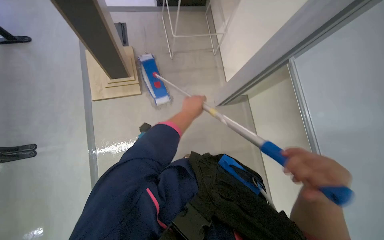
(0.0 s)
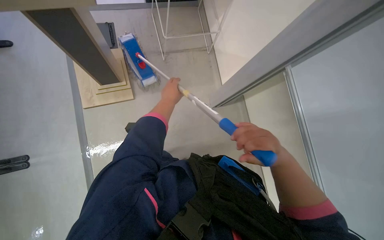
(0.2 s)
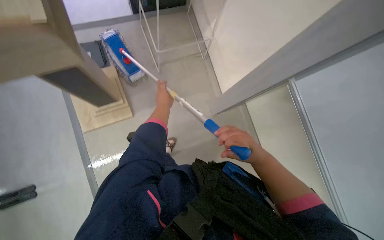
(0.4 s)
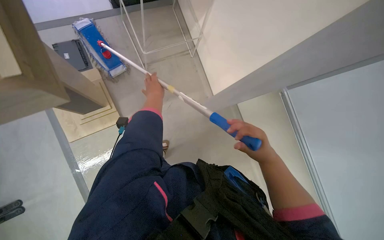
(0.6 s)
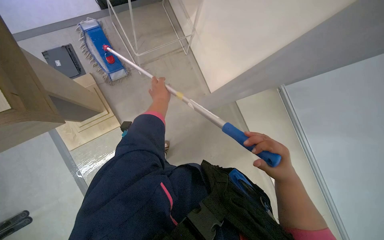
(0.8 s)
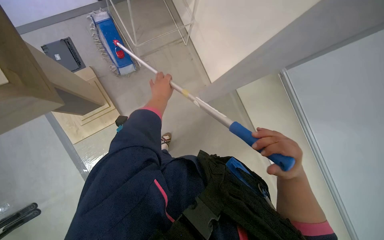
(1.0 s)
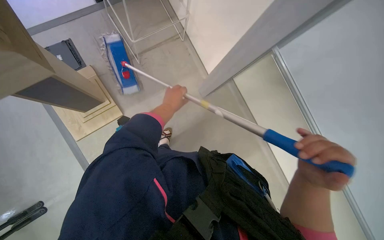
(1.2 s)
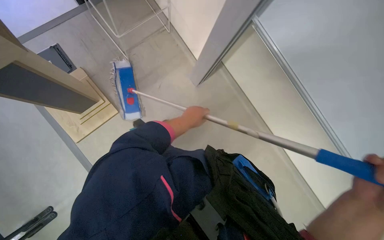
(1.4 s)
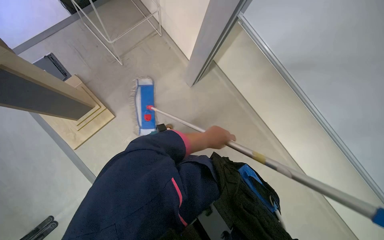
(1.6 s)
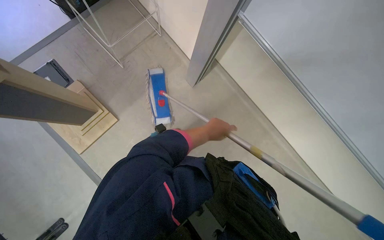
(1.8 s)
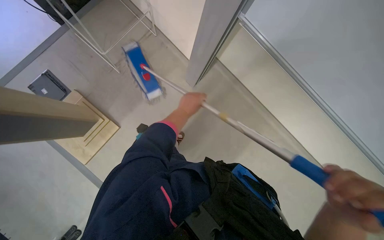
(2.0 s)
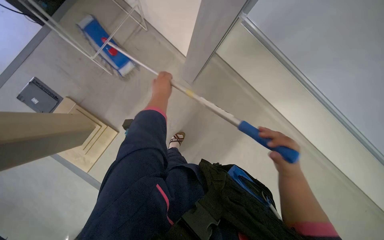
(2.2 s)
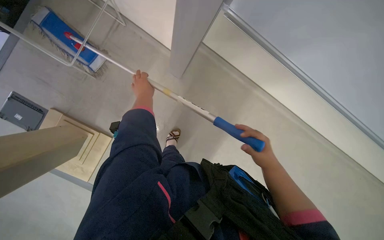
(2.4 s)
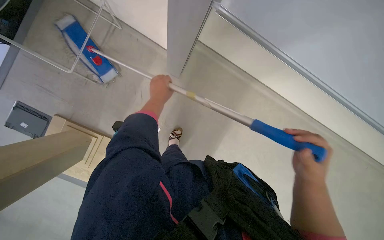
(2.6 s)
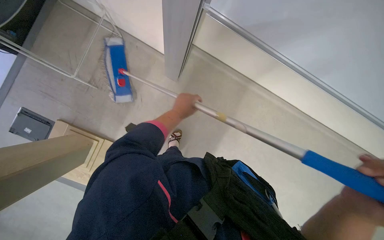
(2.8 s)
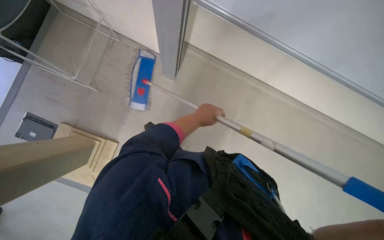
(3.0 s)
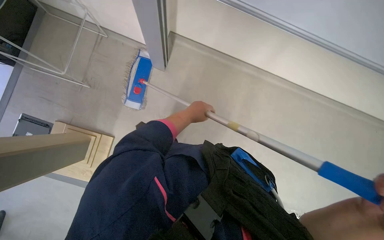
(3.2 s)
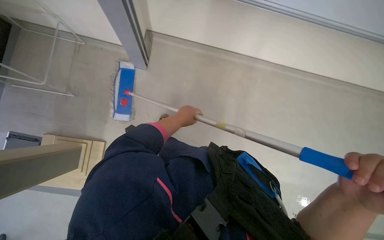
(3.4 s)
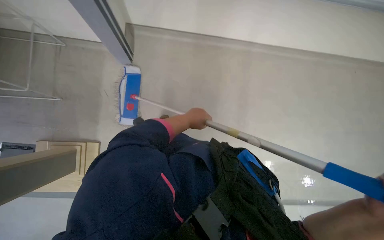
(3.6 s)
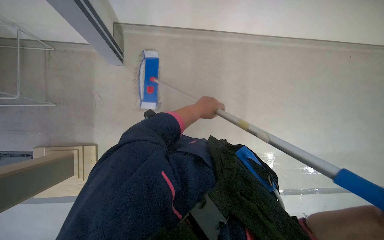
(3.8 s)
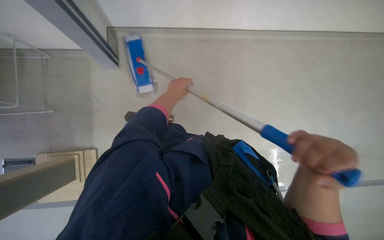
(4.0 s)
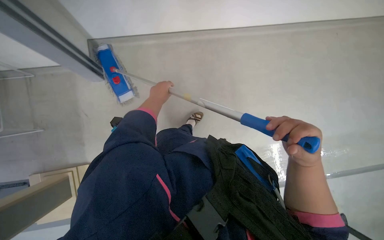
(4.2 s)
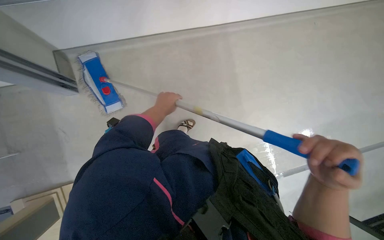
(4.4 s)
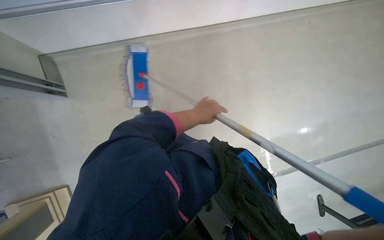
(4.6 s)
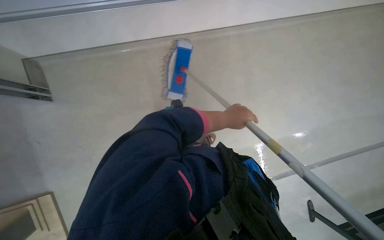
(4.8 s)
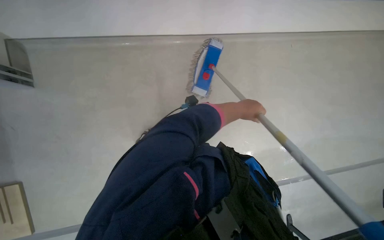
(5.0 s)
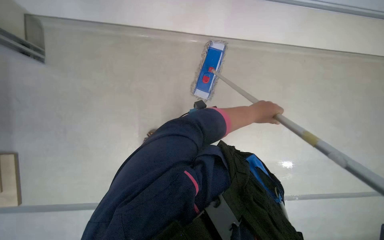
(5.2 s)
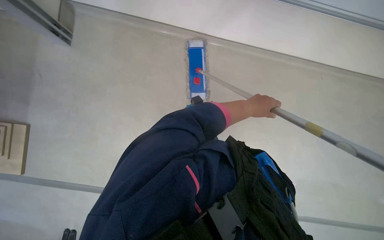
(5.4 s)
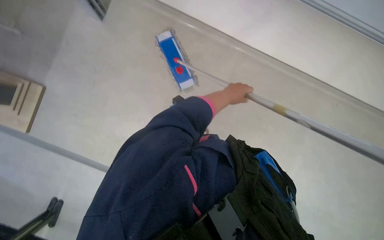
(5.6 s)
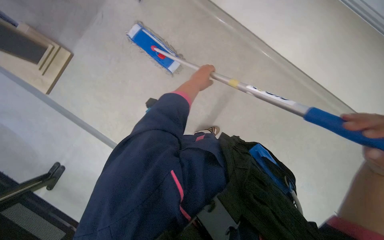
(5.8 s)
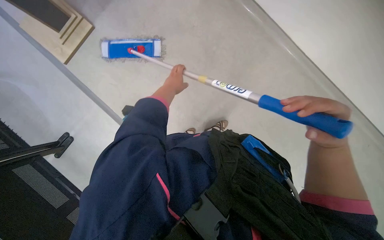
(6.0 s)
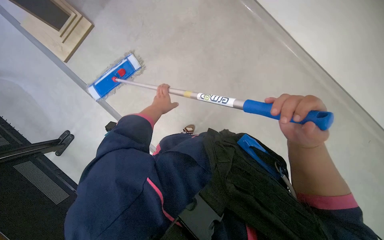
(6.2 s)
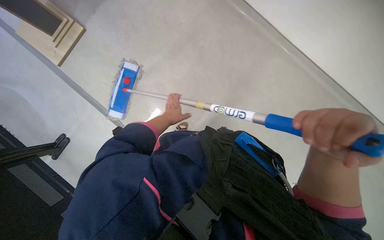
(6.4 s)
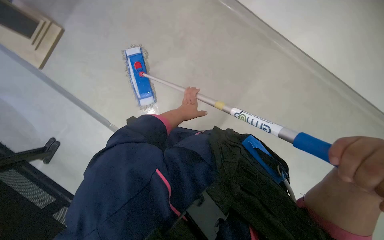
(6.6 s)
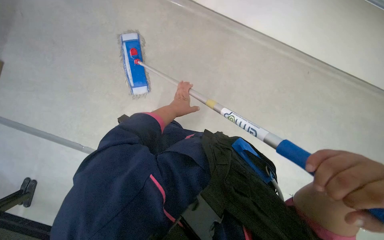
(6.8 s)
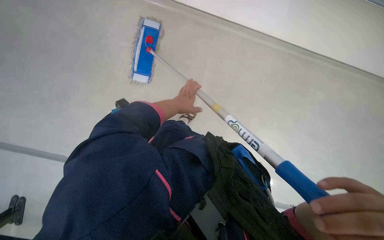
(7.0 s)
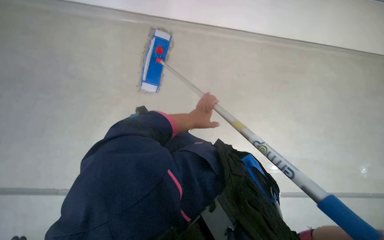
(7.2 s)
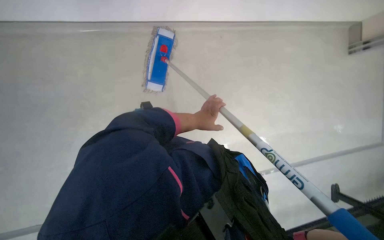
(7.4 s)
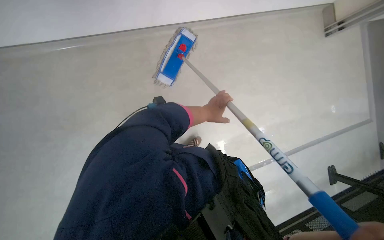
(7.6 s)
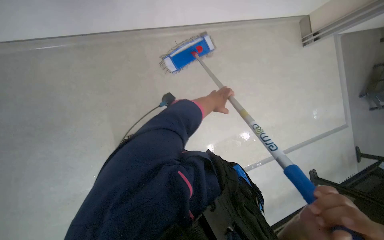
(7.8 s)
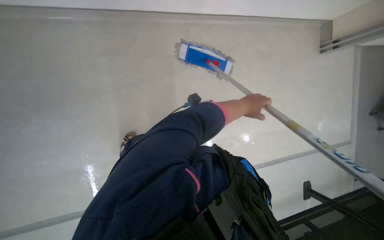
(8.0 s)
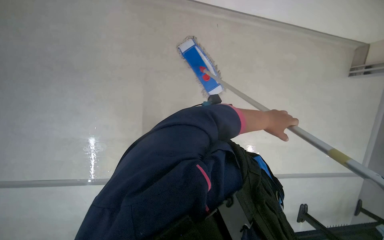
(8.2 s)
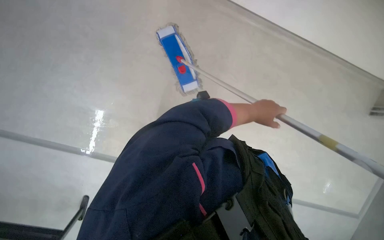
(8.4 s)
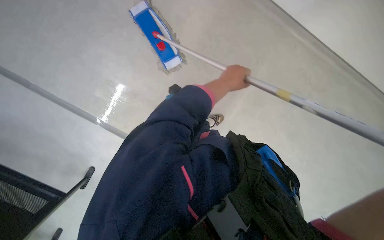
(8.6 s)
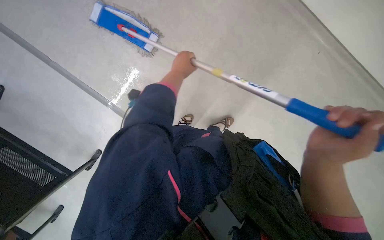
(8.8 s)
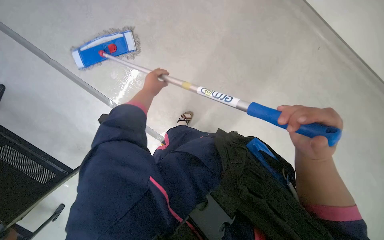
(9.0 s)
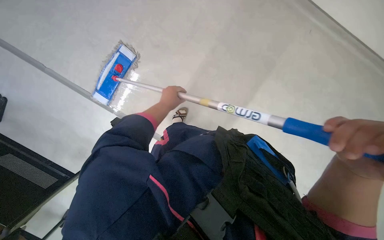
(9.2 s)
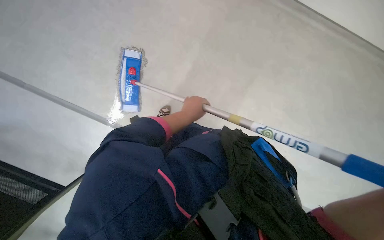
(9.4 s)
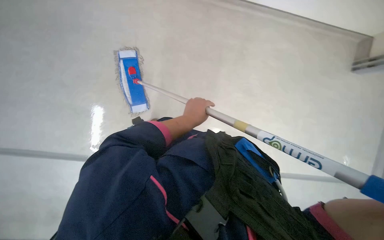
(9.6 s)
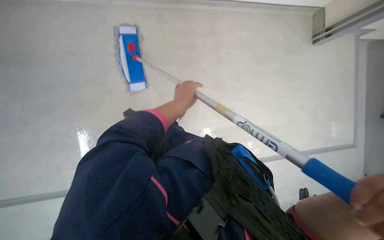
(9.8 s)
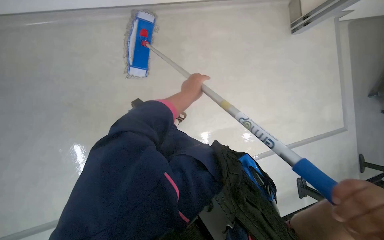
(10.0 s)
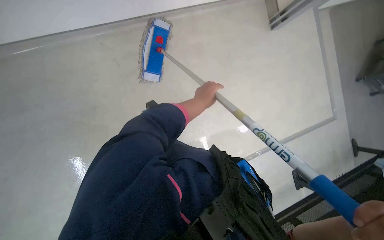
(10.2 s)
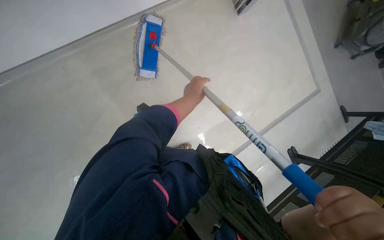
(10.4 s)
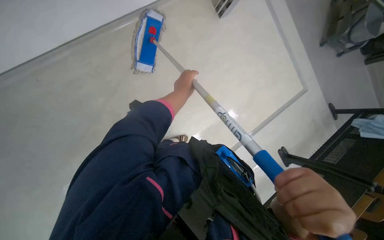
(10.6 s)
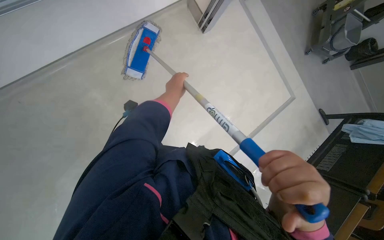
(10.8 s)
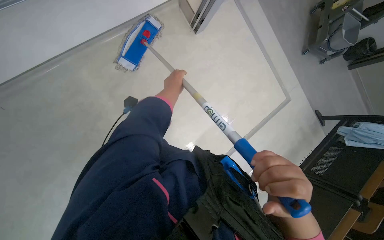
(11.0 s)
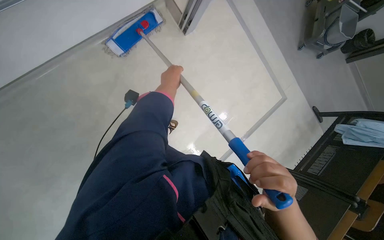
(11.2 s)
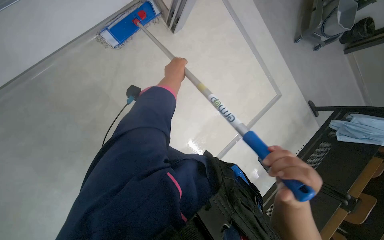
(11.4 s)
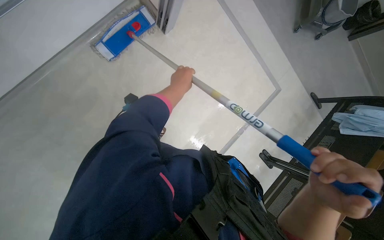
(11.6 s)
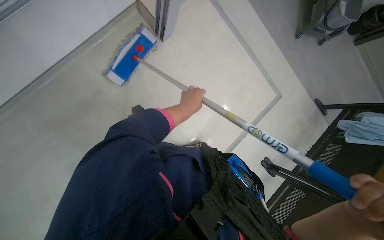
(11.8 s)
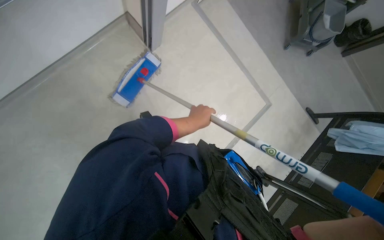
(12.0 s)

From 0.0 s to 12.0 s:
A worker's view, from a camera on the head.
Job: mopping floor.
The whole recording: Mopping lecture hall floor. The worker mops the lecture hall floor, periodically wringing and adjusting the mop.
From 0.0 s to 1.6 s: The left hand reaches about 10 cm to the left, then returns.
From 1.6 s to 3.0 s: The camera is carried about 50 cm. The view tips downward by about 20 degrees.
From 3.0 s to 4.4 s: The scene rotates counterclockwise by some 30 degrees.
From 4.4 s to 6.0 s: The left hand travels up the picture by some 10 cm, and travels to the right and back again, roughly 25 cm each way.
From 7.6 s to 9.0 s: The camera pitches downward, by some 15 degrees.
From 9.0 s to 10.4 s: The left hand heads to the right, covering roughly 15 cm.

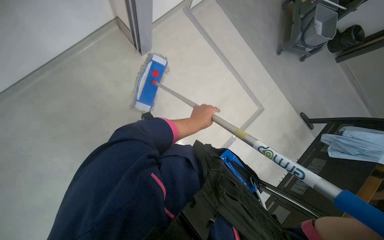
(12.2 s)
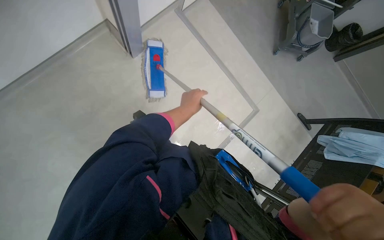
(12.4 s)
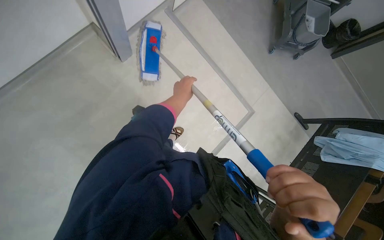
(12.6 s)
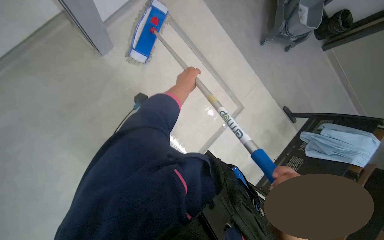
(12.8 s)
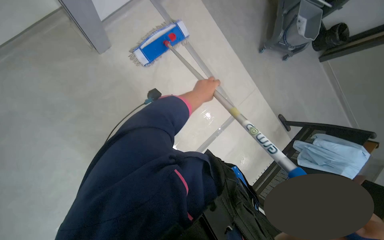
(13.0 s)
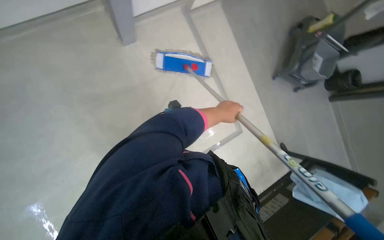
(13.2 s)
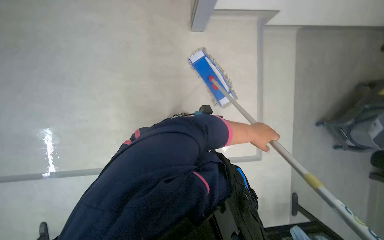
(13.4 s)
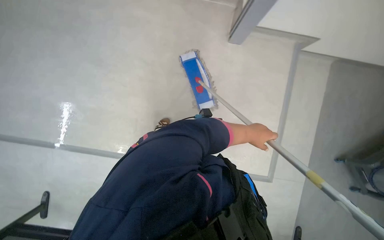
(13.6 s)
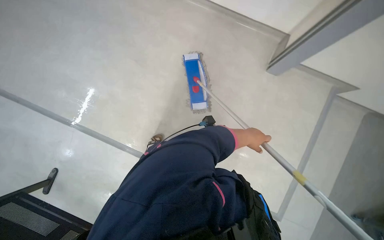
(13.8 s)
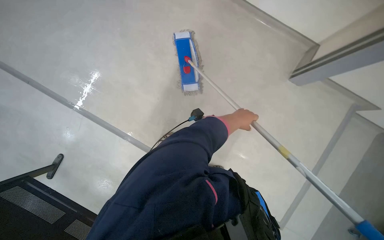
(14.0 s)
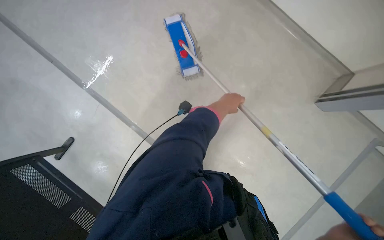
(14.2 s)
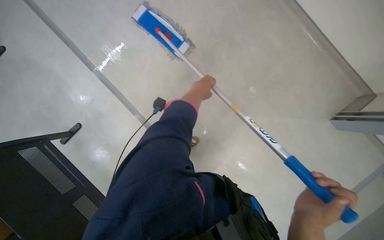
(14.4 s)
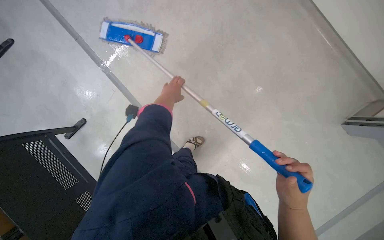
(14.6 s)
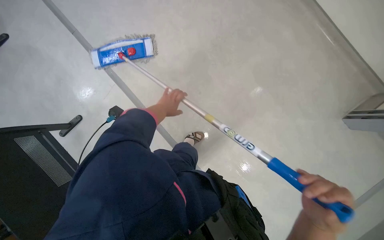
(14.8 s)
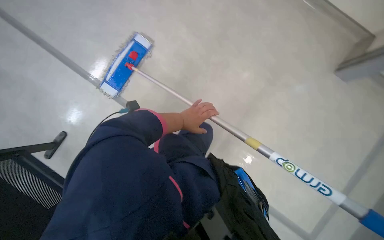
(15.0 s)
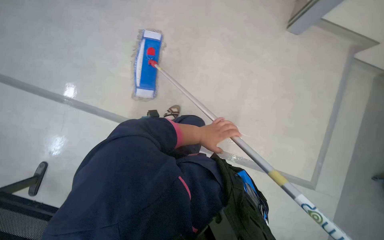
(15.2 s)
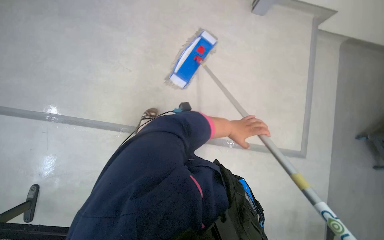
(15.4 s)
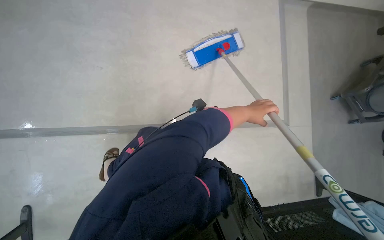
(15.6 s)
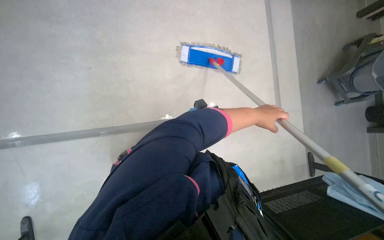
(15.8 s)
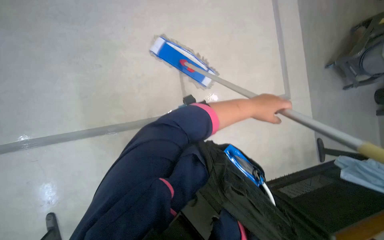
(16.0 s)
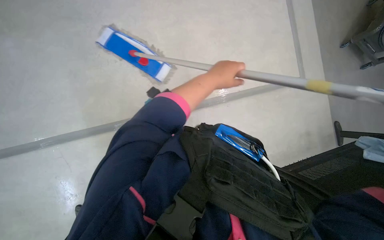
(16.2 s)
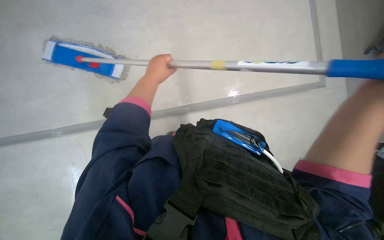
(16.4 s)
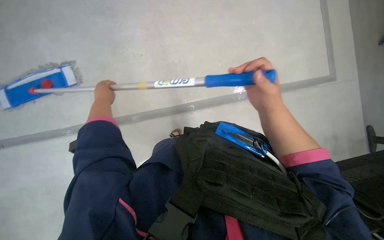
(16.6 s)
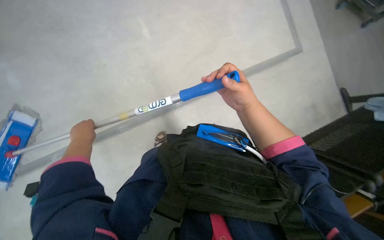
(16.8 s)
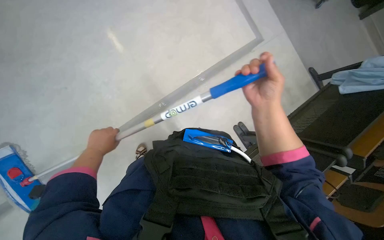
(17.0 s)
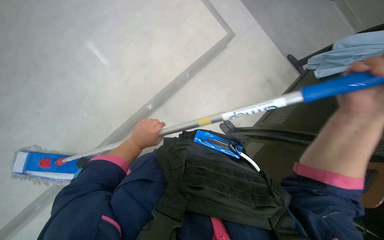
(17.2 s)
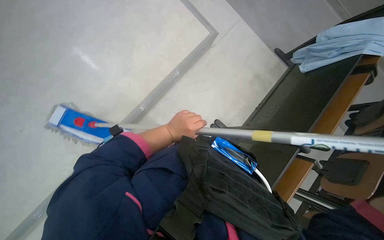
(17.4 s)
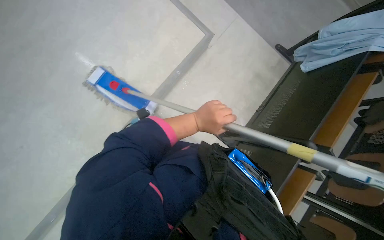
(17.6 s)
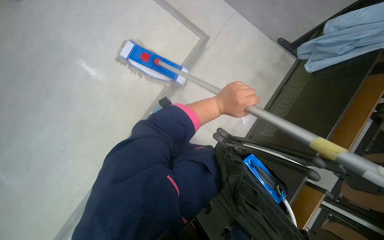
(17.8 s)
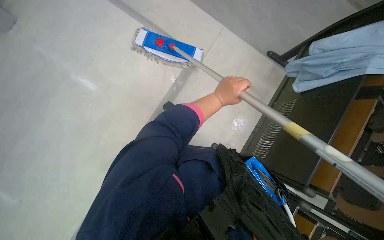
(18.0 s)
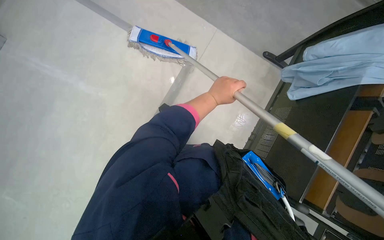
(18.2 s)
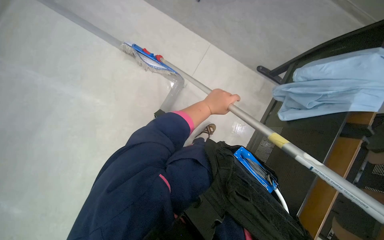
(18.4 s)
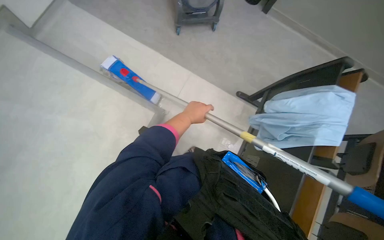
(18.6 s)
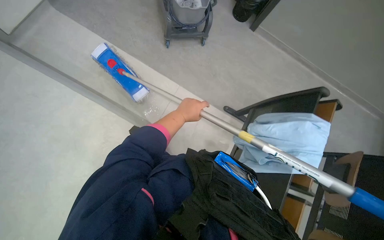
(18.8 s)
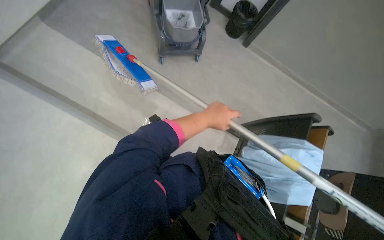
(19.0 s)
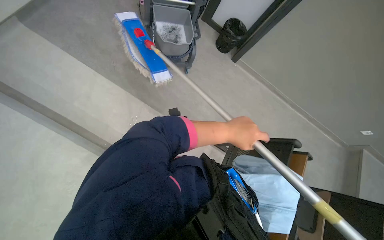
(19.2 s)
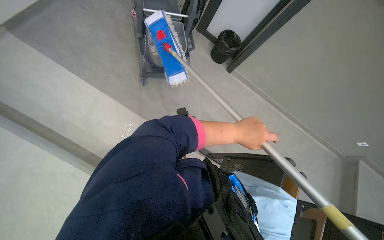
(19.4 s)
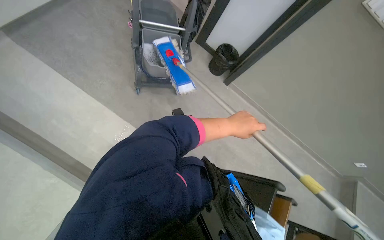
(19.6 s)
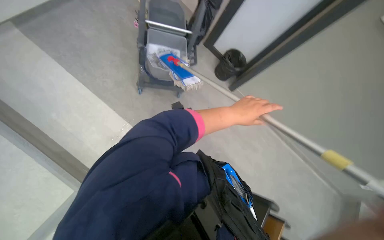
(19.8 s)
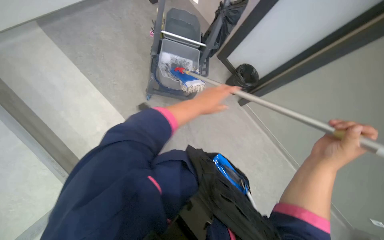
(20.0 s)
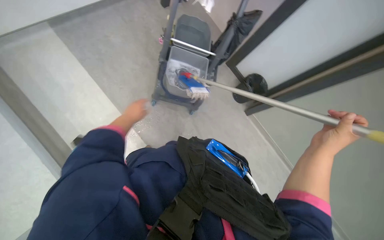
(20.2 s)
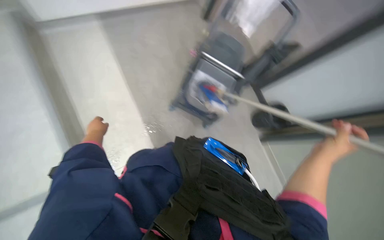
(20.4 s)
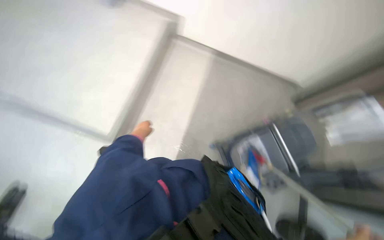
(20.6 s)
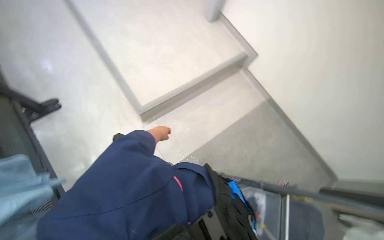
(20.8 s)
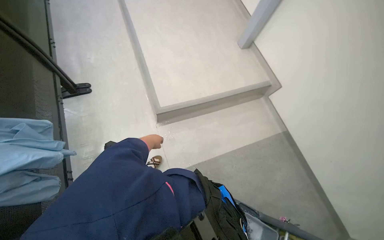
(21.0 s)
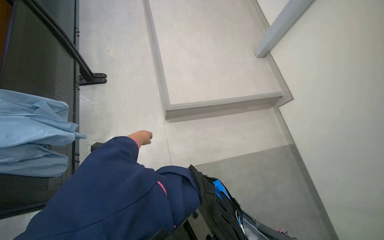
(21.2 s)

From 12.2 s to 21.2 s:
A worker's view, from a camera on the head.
Job: mopping floor.
The whole recording: Mopping lecture hall floor. The worker mops the lecture hall floor, periodically wringing and adjusting the mop.
From 12.2 s to 13.8 s: Everything in view rotates some 50 degrees clockwise.
From 15.2 s to 16.6 s: The left hand moves to the left and nearer to the camera, some 60 cm.
From 16.6 s to 18.2 s: The wearer moves approximately 60 cm.
From 18.2 s to 19.8 s: The wearer moves some 70 cm. The view pans to the right by roughly 20 degrees.
From 19.8 s to 21.2 s: The wearer looks some 90 degrees further to the left. The view tilts roughly 25 degrees upward.
